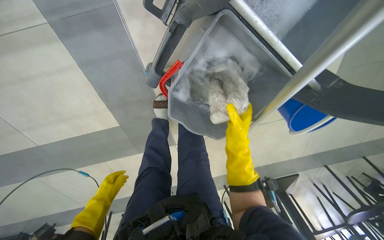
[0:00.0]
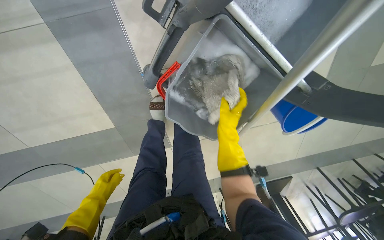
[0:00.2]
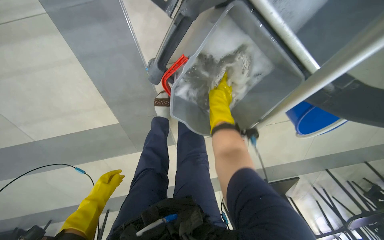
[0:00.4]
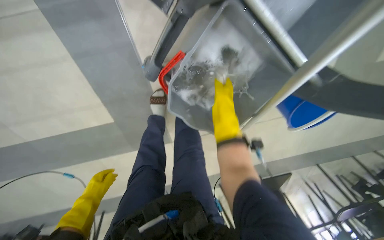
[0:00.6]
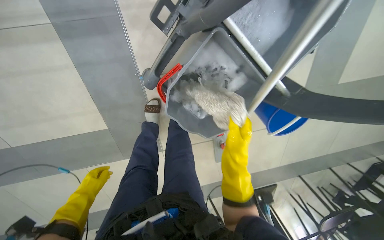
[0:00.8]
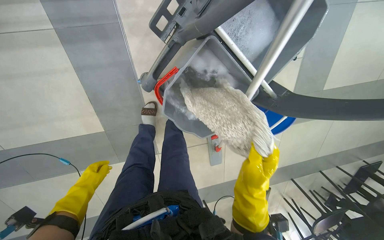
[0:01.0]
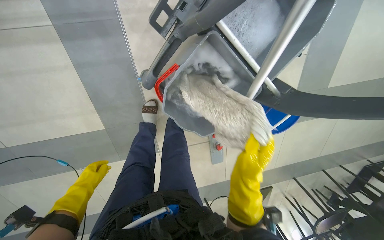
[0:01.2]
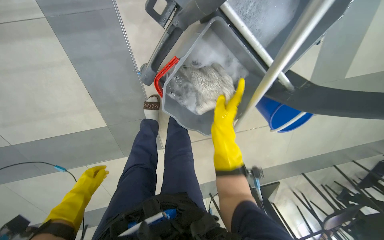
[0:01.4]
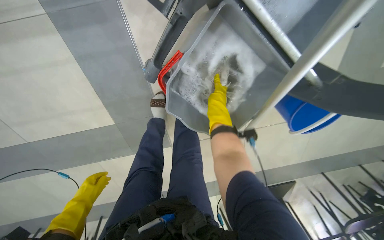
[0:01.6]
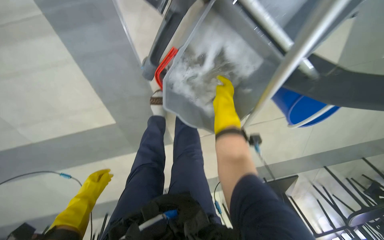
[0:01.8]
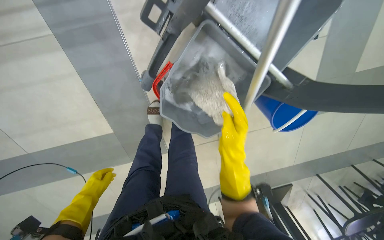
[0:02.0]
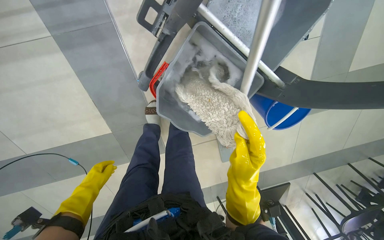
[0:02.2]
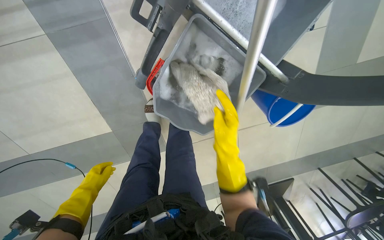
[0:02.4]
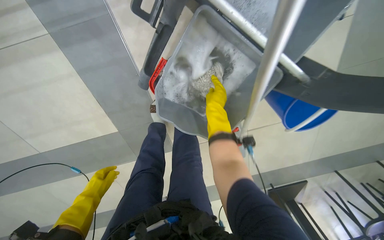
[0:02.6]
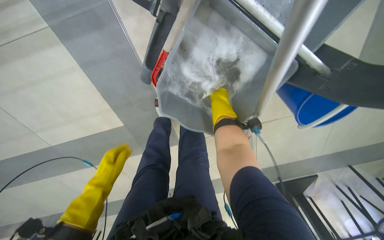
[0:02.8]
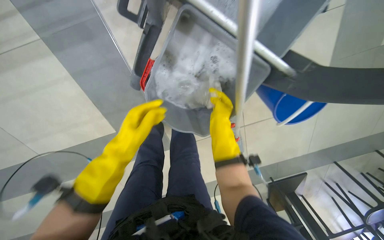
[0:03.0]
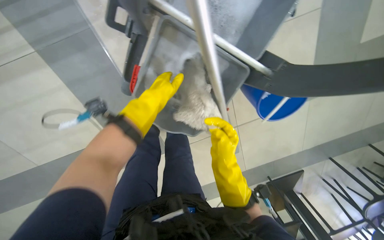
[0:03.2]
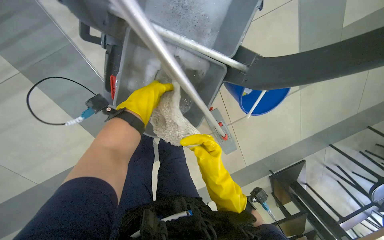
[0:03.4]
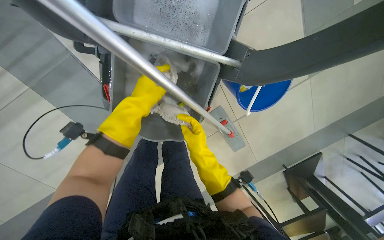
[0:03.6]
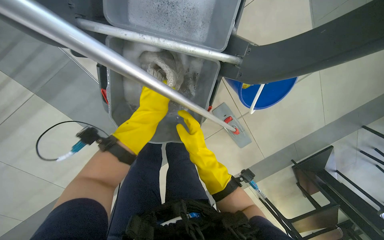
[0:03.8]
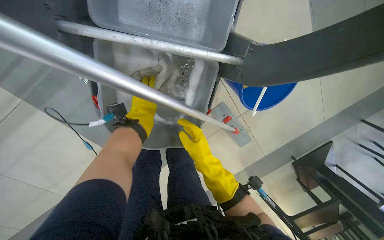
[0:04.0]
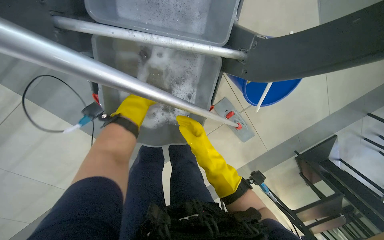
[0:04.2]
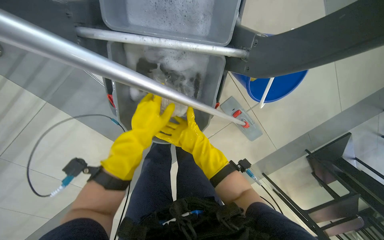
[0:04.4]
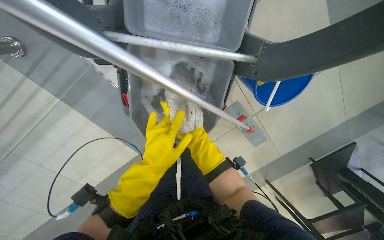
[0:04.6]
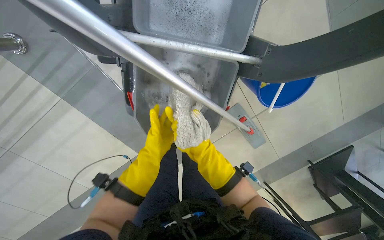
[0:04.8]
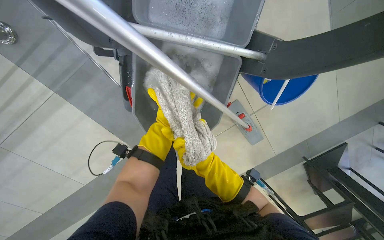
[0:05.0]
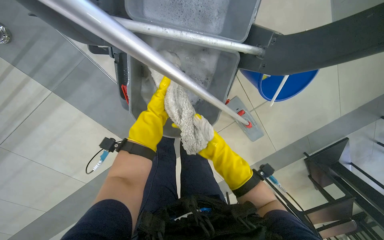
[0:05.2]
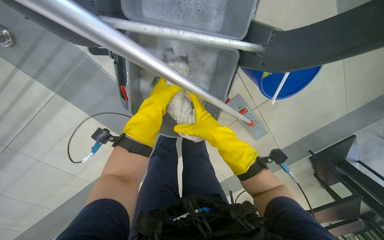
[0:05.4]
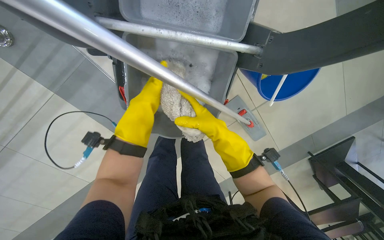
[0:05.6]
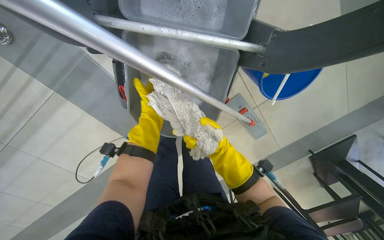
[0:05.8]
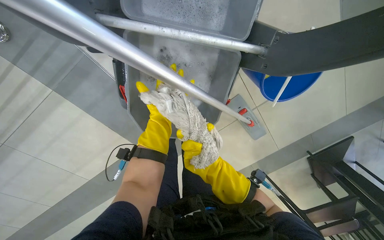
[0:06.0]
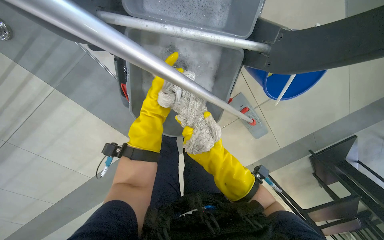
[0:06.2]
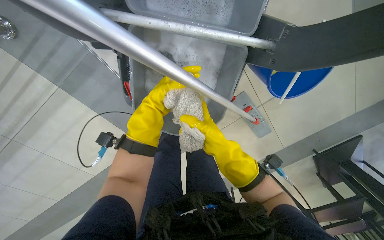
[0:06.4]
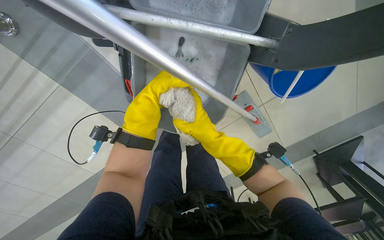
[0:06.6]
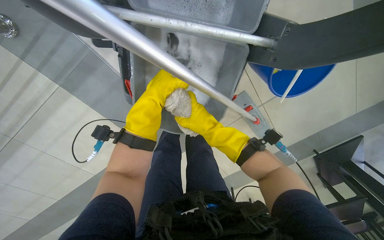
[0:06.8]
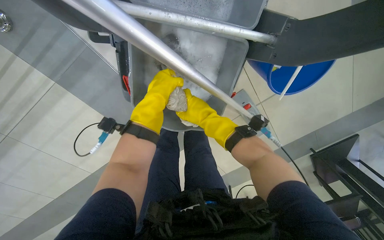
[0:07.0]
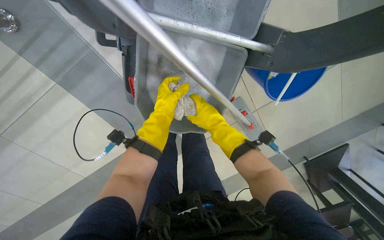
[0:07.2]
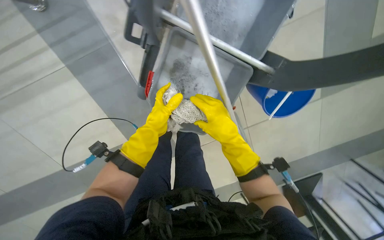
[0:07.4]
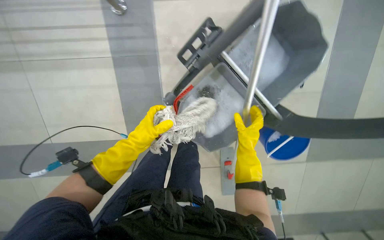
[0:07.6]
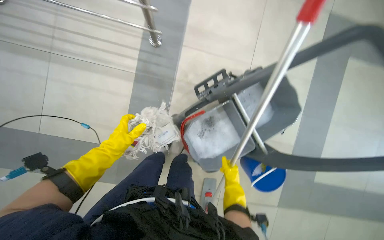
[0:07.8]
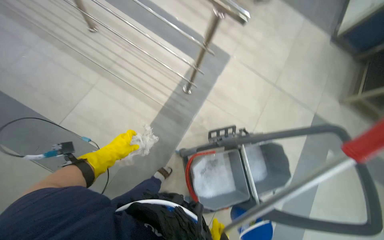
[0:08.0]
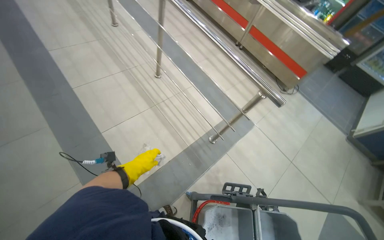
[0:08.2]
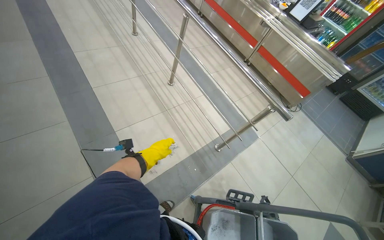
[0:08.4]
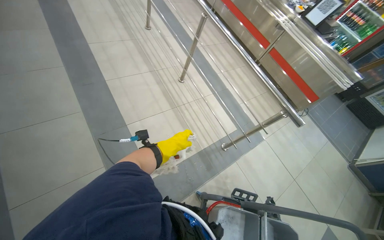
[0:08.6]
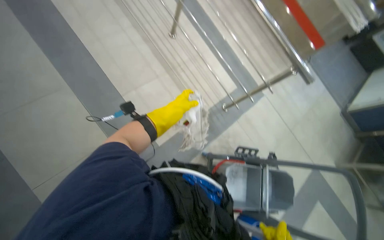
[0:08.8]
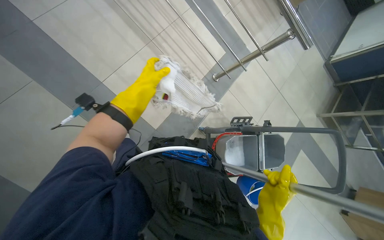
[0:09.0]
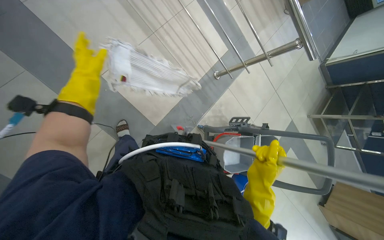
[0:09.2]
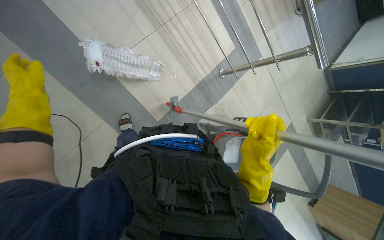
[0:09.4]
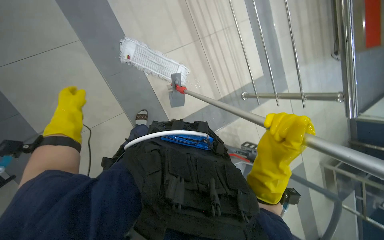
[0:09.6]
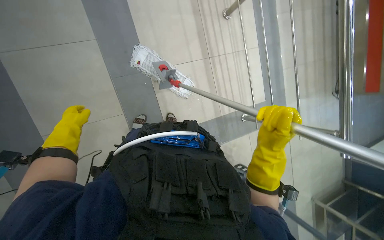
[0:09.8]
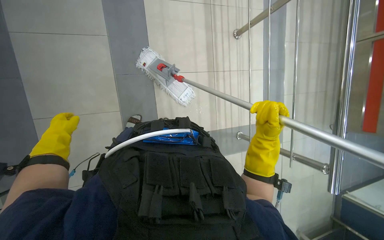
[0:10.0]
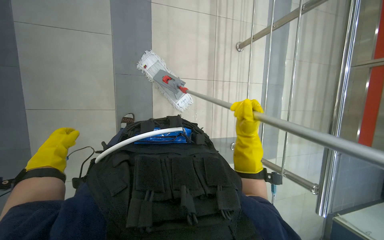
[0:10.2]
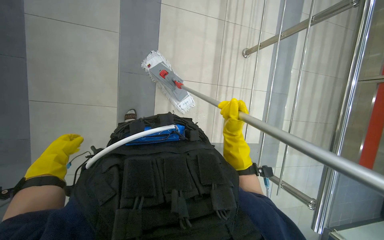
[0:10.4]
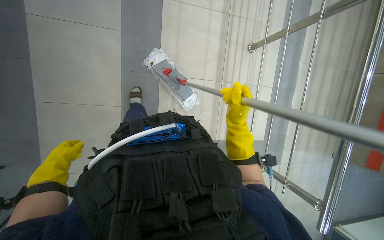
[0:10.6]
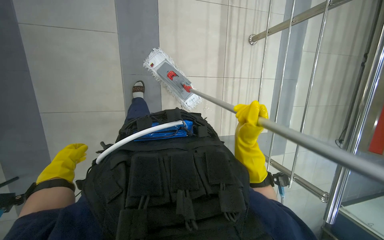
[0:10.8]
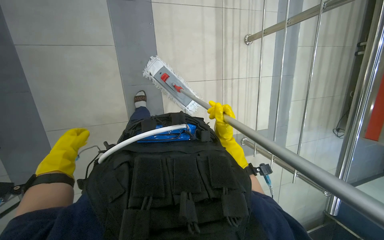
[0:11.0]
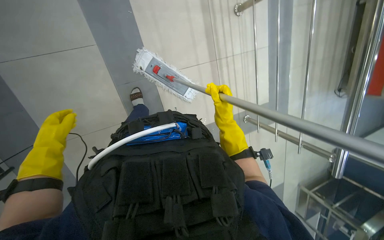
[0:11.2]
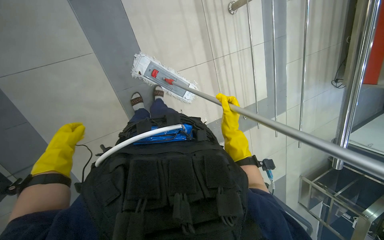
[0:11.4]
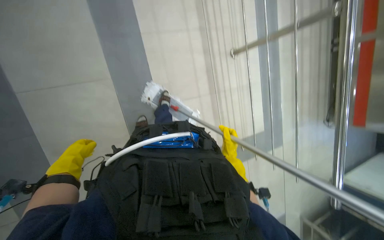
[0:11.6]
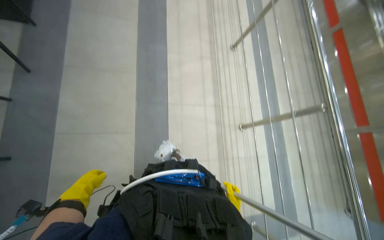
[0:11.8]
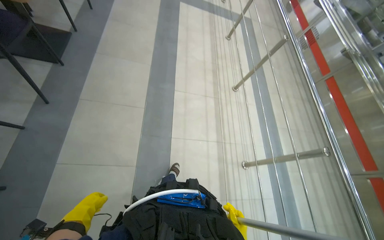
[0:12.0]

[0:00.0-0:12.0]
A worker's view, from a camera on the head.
Job: mopping floor.
The whole recording: Mopping cafeteria floor. The worker mops the cafeteria floor with a mop and bucket.
0.0 to 1.6 s: The right hand swings up and down the picture, about 25 cm each way, with 2 reversals.
1.6 to 3.0 s: The right hand moves nearer and farther over approximately 25 cm, changing direction 2 times; the left hand heads up the picture and to the right, covering roughly 30 cm.
3.0 to 4.4 s: The left hand travels to the right by roughly 15 cm, and goes up the picture and returns, approximately 20 cm each way.
4.4 to 6.0 s: The left hand moves nearer and farther over approximately 25 cm, changing direction 2 times.
6.0 to 7.6 s: The scene rotates clockwise by some 25 degrees.
7.6 to 9.0 s: The head travels about 60 cm. The wearer looks some 15 degrees further upward. The scene turns roughly 35 degrees clockwise in the picture.
9.0 to 10.4 s: Everything in view rotates approximately 50 degrees clockwise.
10.4 to 12.0 s: The view tilts about 35 degrees upward.

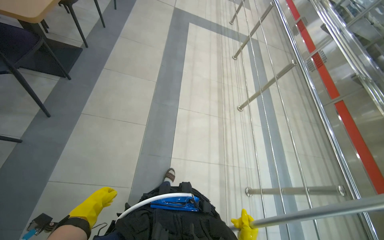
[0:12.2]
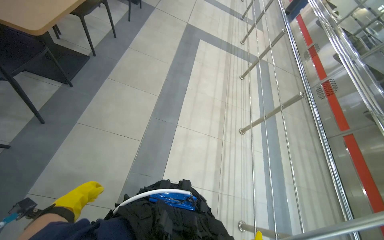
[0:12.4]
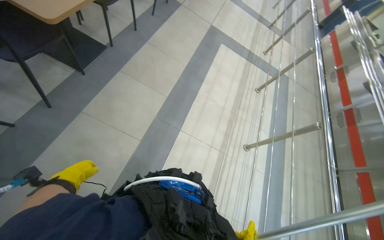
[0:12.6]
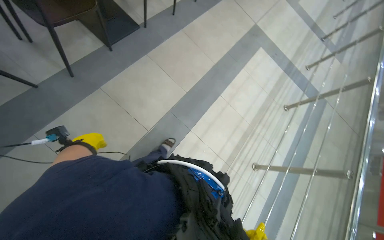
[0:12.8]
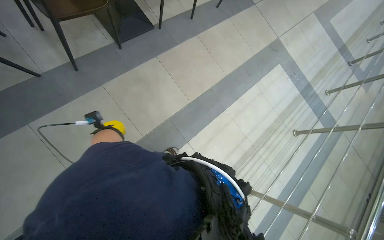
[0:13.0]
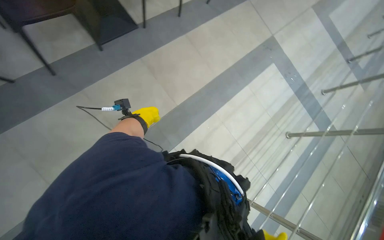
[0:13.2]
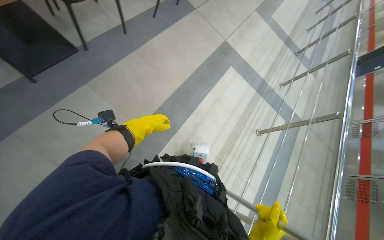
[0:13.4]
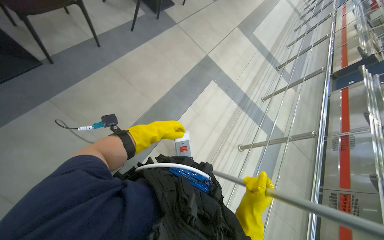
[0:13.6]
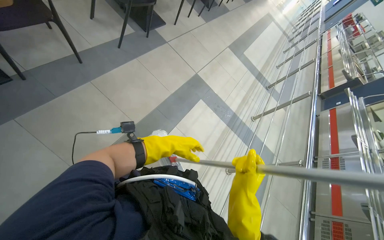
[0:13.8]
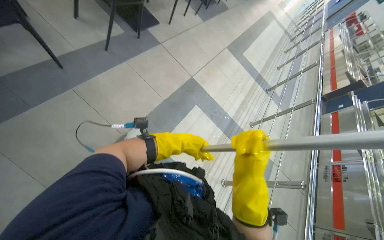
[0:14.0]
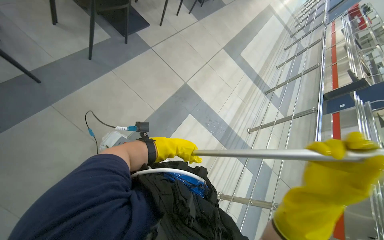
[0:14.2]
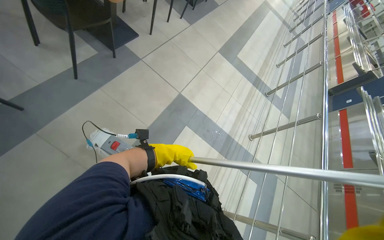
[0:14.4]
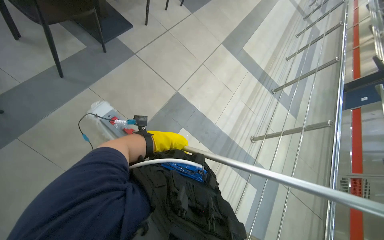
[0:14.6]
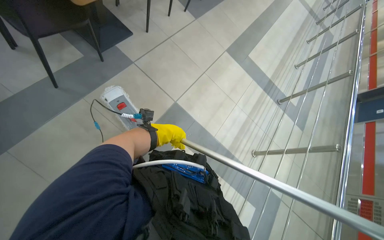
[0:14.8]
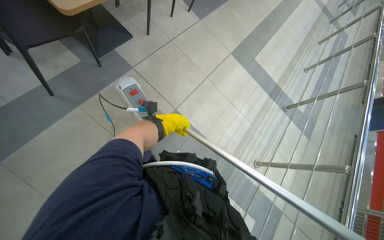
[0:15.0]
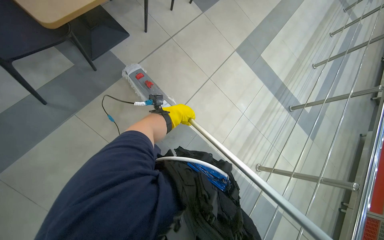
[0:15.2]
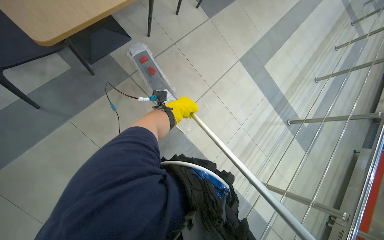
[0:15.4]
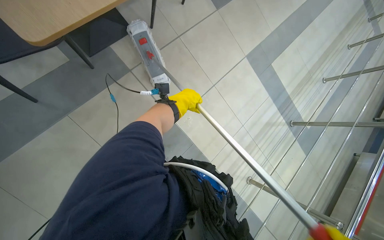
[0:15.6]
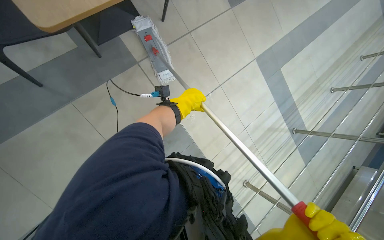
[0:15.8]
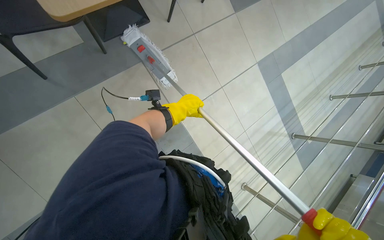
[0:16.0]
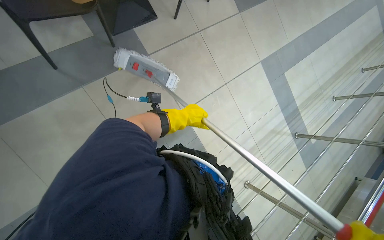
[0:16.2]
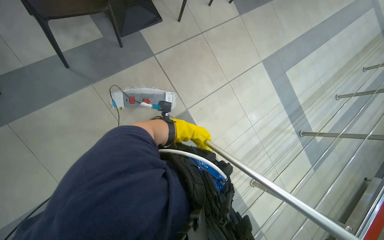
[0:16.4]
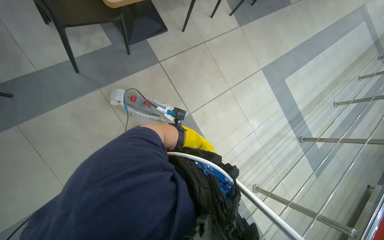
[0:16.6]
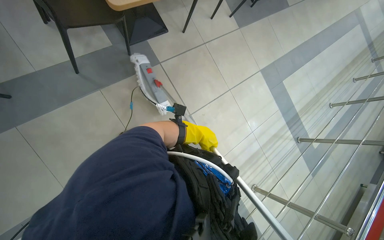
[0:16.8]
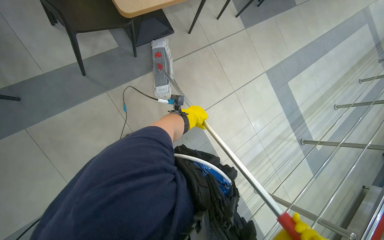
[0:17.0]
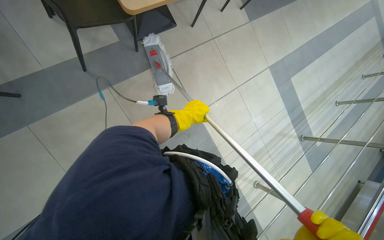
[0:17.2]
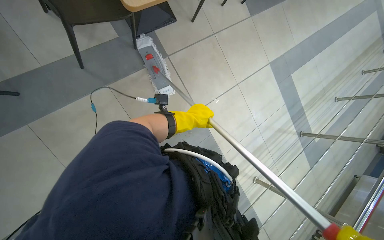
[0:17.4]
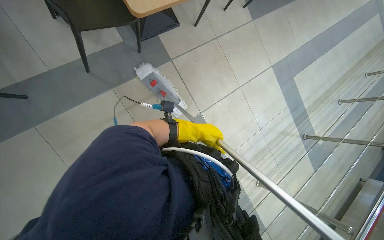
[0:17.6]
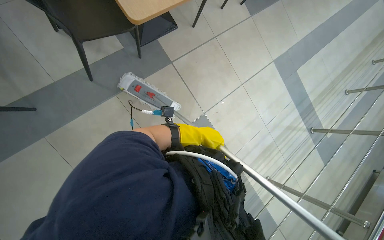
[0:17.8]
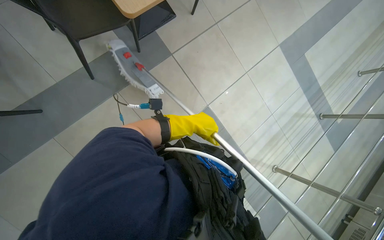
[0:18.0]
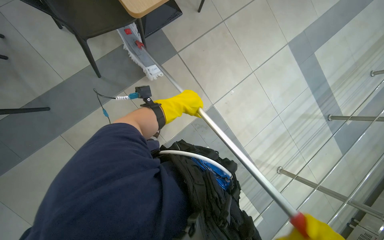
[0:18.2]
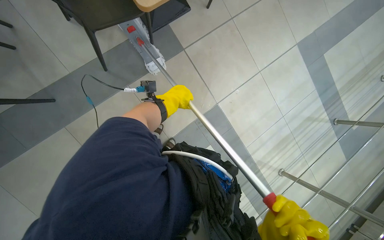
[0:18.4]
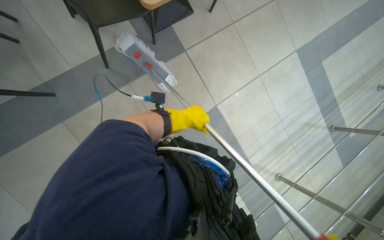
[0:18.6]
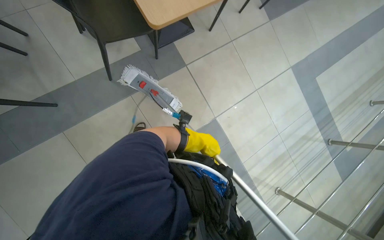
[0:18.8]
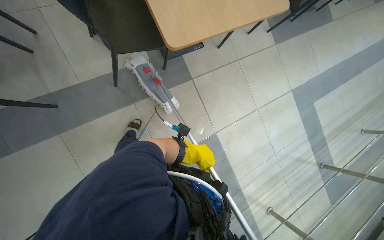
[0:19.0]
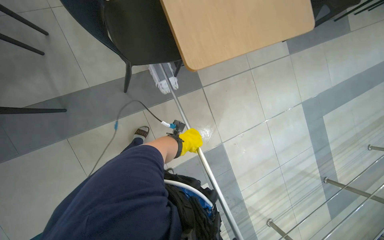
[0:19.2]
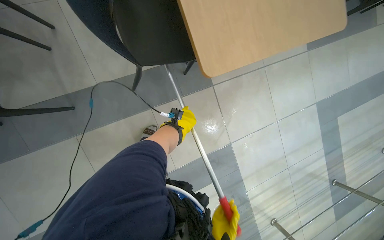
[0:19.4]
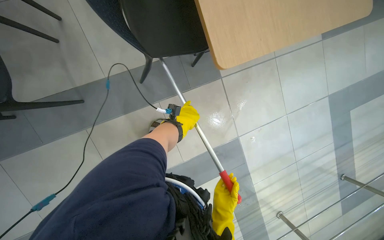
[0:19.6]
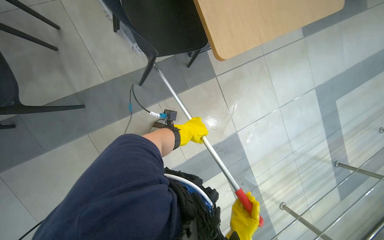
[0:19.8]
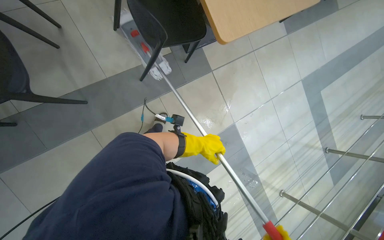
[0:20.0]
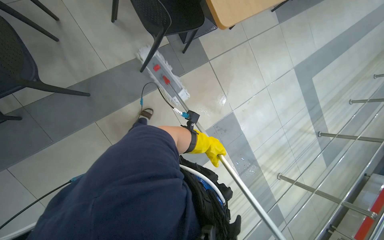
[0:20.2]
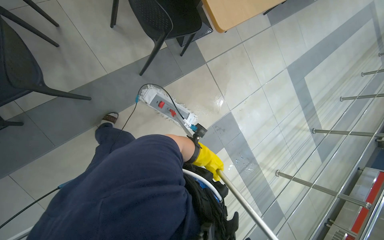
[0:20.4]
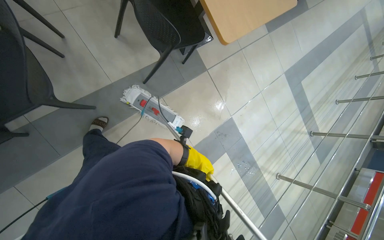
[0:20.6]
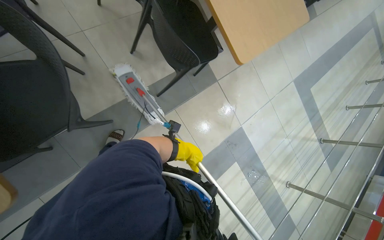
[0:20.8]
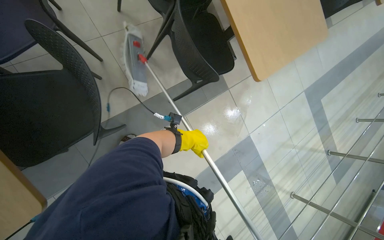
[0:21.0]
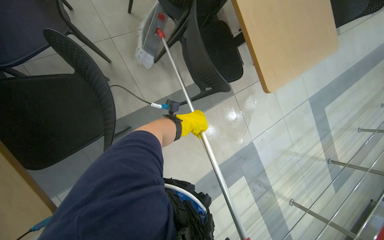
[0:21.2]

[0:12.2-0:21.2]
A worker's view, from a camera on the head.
Job: mopping floor.
The whole recording: Mopping cafeteria floor. The worker mops the cafeteria floor with a mop and bucket.
12.2 to 13.8 s: The head travels approximately 1.5 m. The scene turns about 30 degrees clockwise in the picture.
13.8 to 15.2 s: The head travels some 1.5 m. The camera pitches downward, by some 15 degrees.
16.6 to 18.2 s: The left hand is displaced up the picture and nearer to the camera by roughly 25 cm.
19.8 to 21.2 s: The wearer moves about 50 cm.
